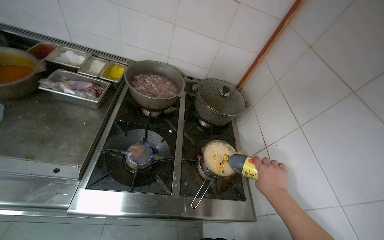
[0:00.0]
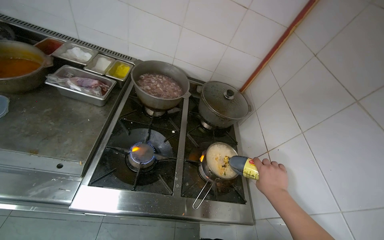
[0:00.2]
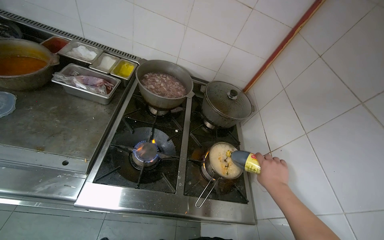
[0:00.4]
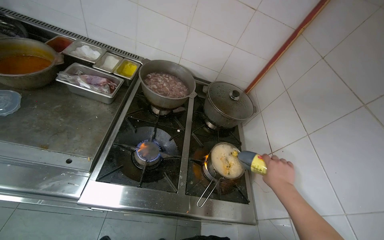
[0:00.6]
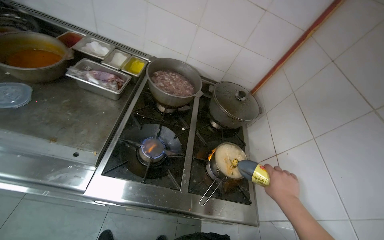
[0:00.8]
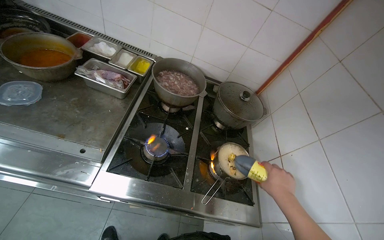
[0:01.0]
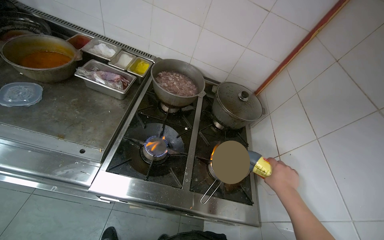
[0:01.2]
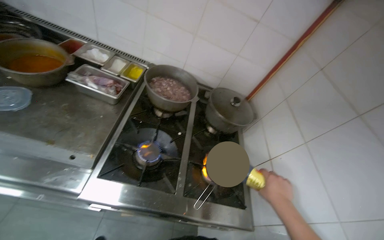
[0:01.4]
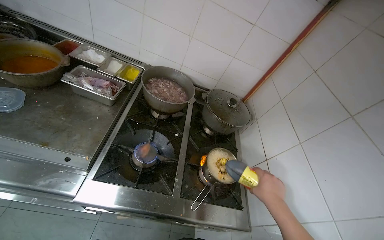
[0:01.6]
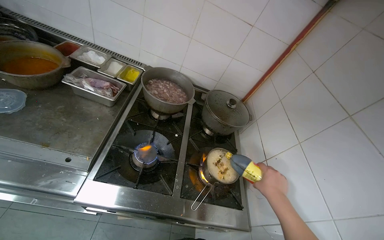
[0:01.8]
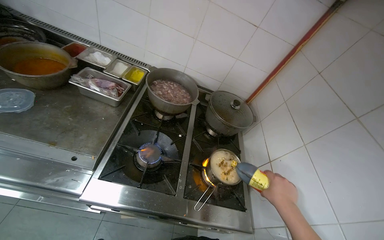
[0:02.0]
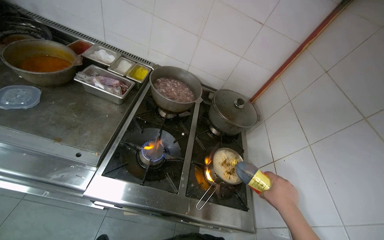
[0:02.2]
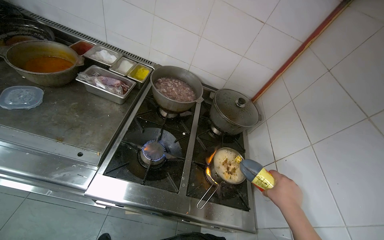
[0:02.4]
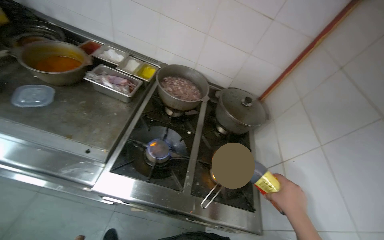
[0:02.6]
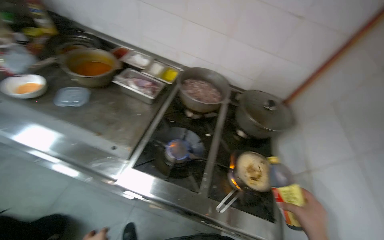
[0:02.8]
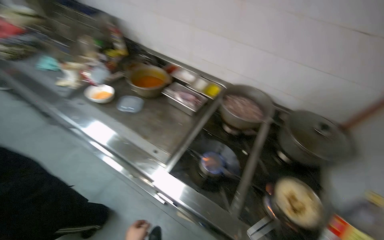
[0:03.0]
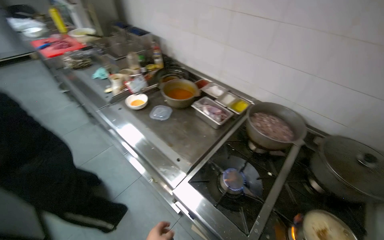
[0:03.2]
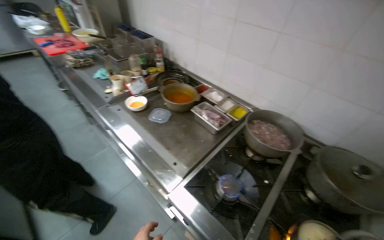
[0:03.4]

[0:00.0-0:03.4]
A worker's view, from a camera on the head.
Job: cooking food.
The whole recording: Seasoning and torching noodles. The worker adds spices and sauce to the noodles, then uses a torch to heat them.
0:01.6 to 0:03.4: The head rotates roughly 40 degrees to the left.

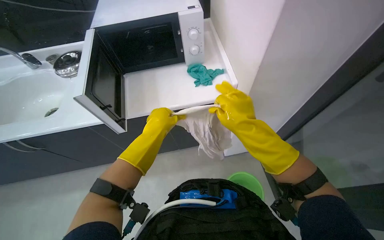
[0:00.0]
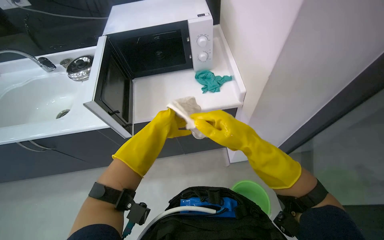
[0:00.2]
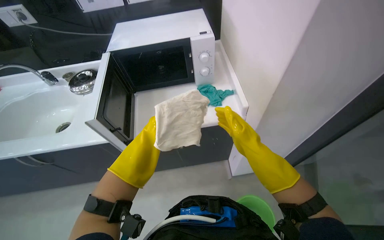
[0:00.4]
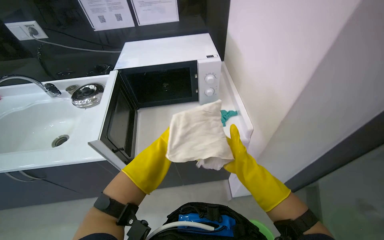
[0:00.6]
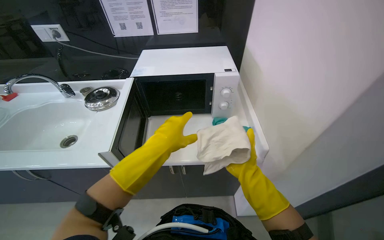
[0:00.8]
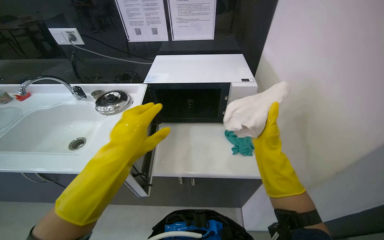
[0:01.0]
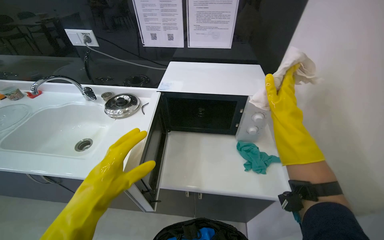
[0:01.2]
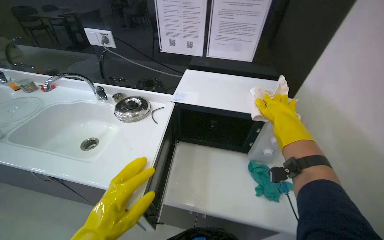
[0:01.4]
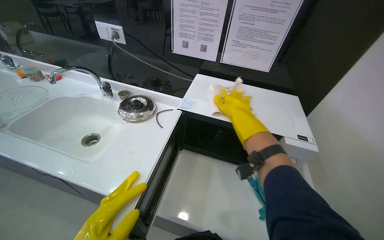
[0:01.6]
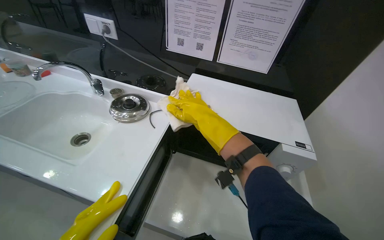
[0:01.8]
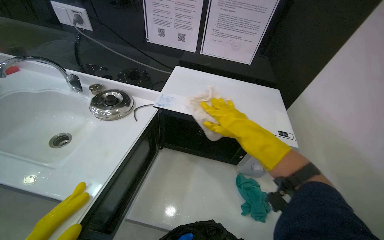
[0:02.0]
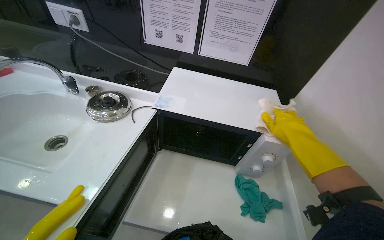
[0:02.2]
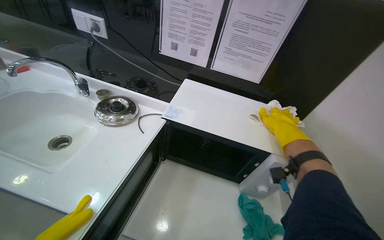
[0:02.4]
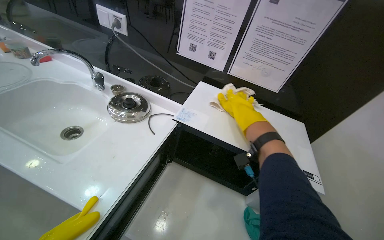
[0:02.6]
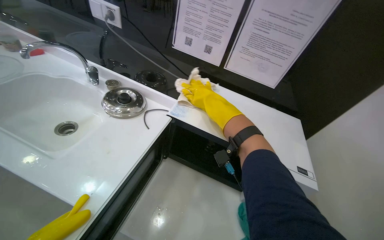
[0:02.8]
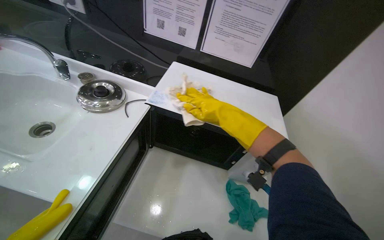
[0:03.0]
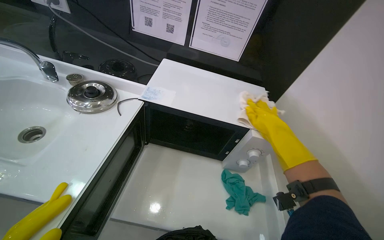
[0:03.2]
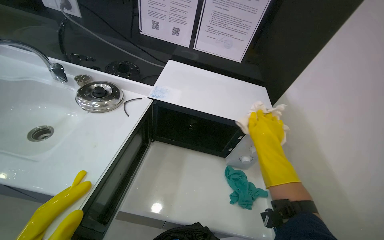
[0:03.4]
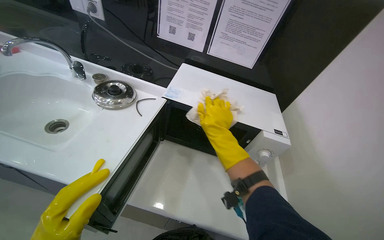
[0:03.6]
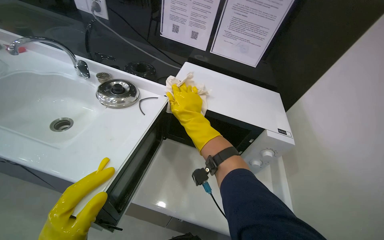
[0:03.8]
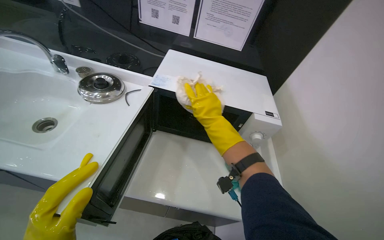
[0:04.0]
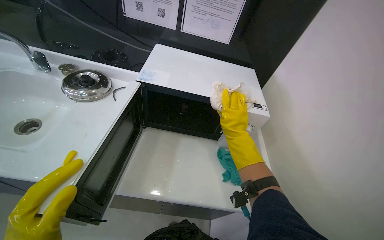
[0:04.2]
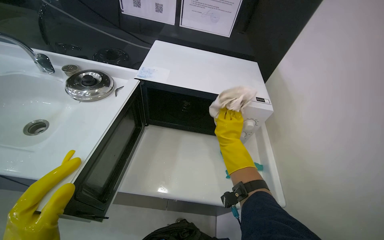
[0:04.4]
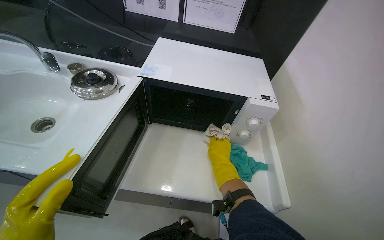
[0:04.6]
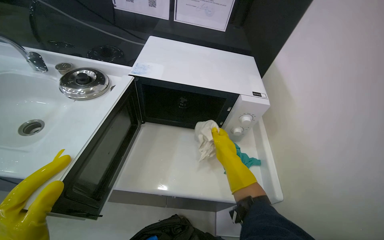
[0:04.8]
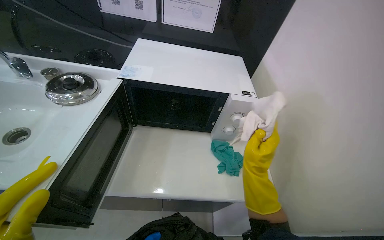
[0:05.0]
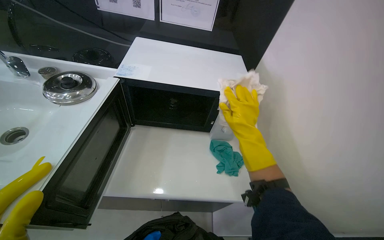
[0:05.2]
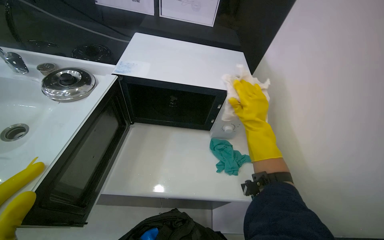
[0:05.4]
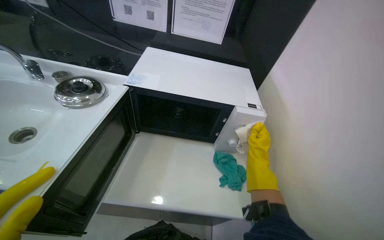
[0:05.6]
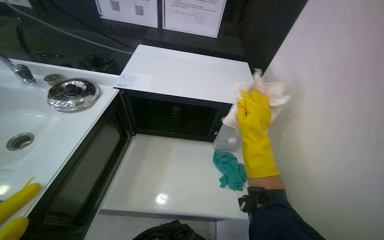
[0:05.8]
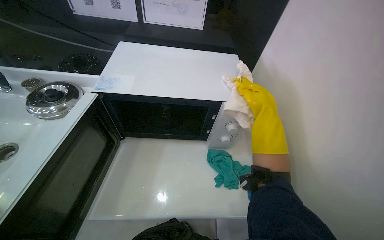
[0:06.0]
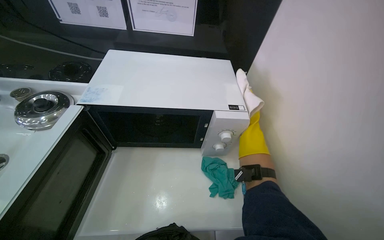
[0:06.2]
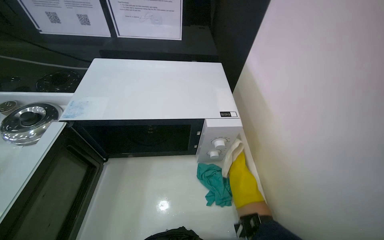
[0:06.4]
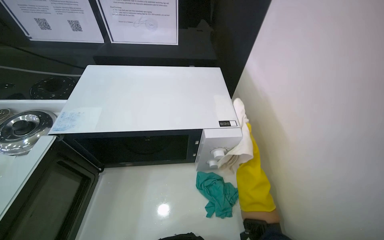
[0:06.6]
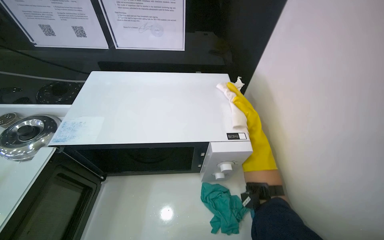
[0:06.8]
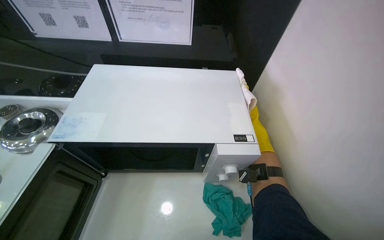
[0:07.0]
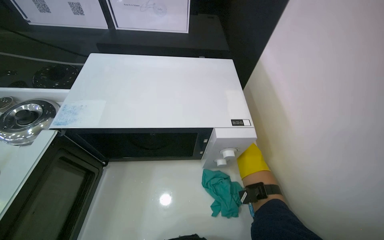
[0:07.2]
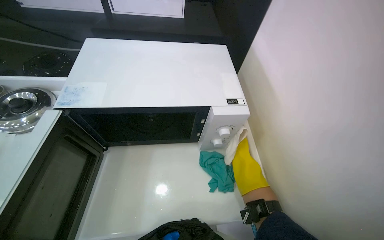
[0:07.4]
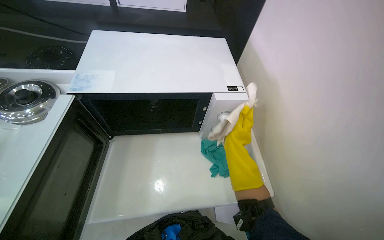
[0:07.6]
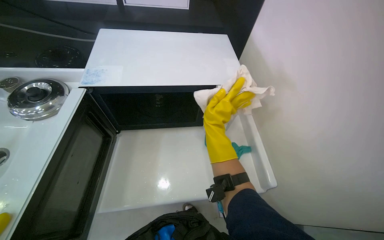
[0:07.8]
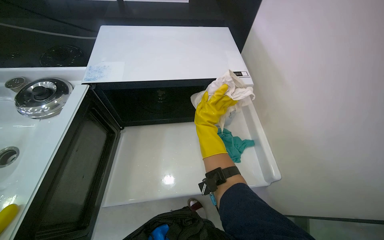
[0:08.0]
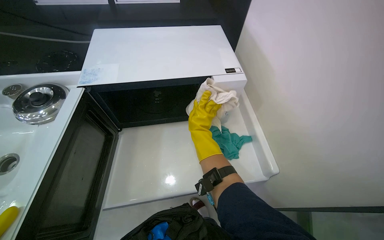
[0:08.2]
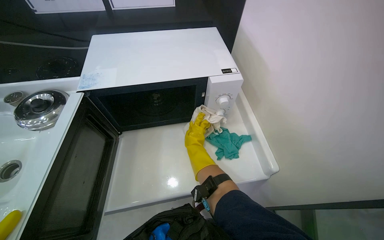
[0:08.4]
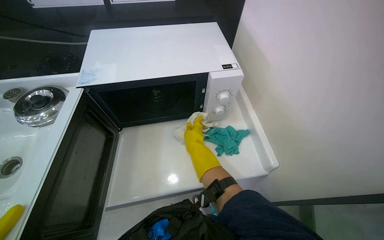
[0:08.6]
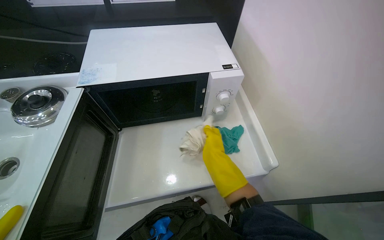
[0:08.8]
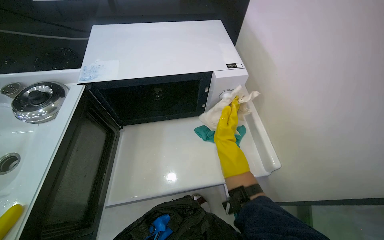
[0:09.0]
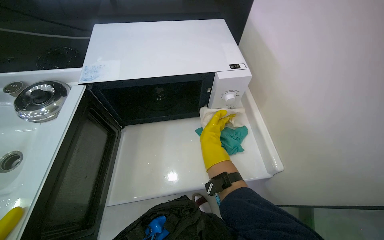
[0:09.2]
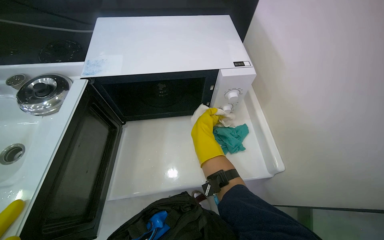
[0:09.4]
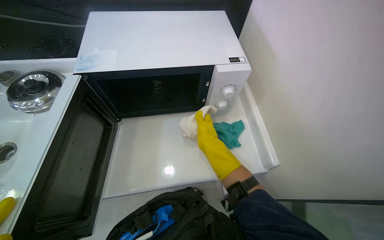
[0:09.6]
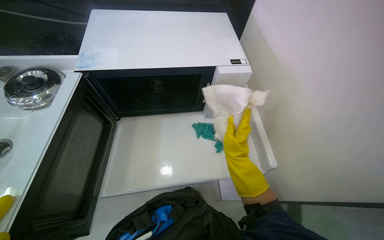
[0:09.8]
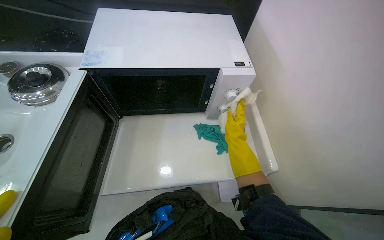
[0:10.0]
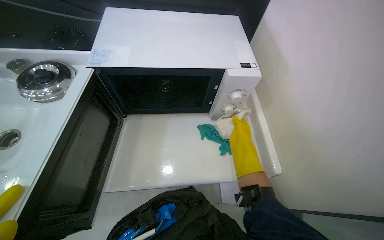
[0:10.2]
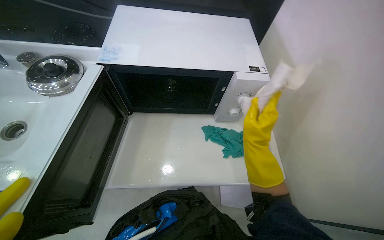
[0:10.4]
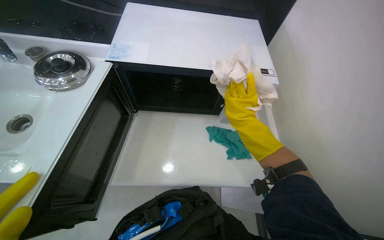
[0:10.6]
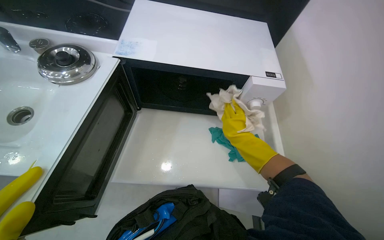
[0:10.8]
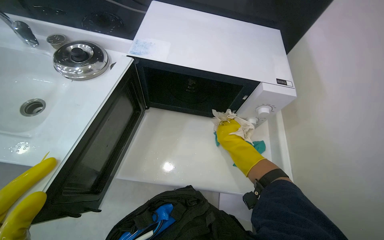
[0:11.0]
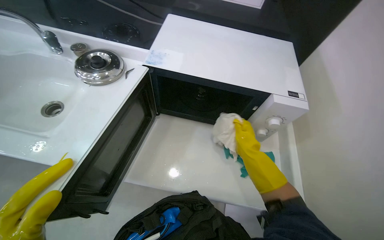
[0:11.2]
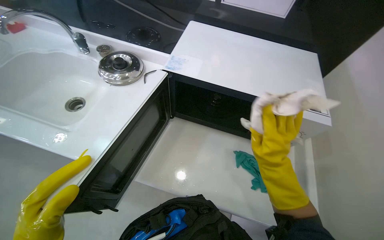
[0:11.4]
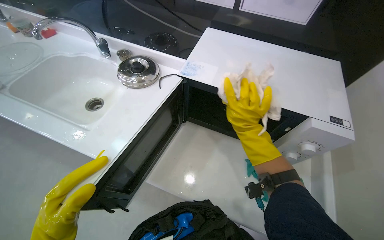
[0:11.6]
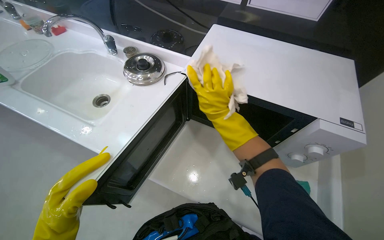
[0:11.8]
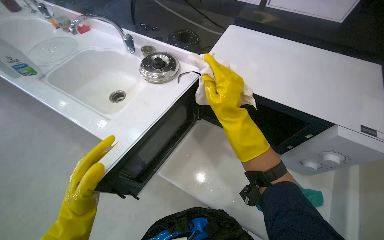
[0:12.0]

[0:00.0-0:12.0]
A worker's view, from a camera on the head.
Job: cleaning kitchen.
The whole recording: Cleaning microwave exterior. The worker cleans the exterior surfaces of the microwave with a white cloth.
0:00.0 to 0:01.6: The head rotates some 30 degrees to the left. The view tilts roughly 15 degrees upward.
0:01.6 to 0:03.0: The right hand swings left and right, some 25 cm each way, with 2 reversals.
0:03.0 to 0:04.4: The right hand swings left and right, approximately 25 cm each way, with 2 reversals.
0:04.4 to 0:06.0: The right hand moves to the right and up the picture, some 20 cm.
0:07.6 to 0:09.0: The right hand moves roughly 15 cm to the left and comes back.
0:09.0 to 0:10.4: The right hand swings nearer and farther, about 20 cm each way, with 3 reversals.
0:10.4 to 0:12.0: The head rotates some 30 degrees to the left. The right hand shifts about 30 cm to the left and up the picture, and moves some 20 cm farther from the camera and comes back.

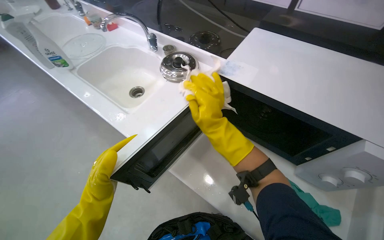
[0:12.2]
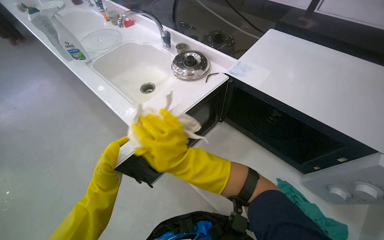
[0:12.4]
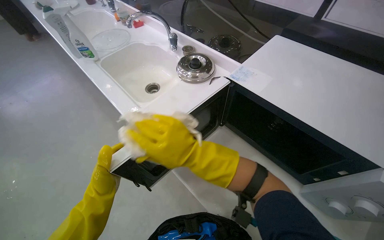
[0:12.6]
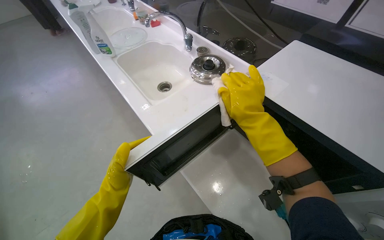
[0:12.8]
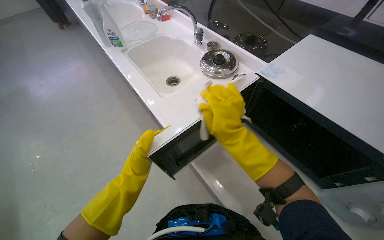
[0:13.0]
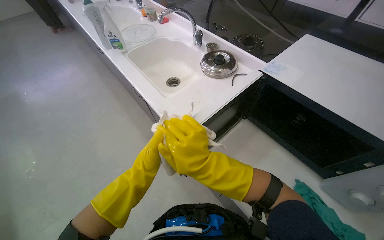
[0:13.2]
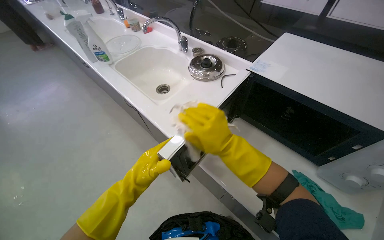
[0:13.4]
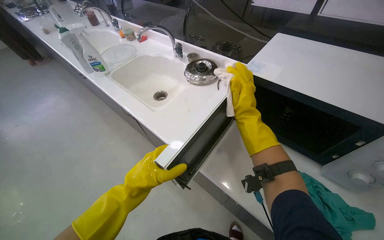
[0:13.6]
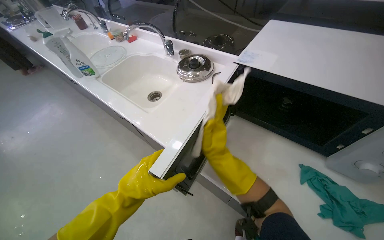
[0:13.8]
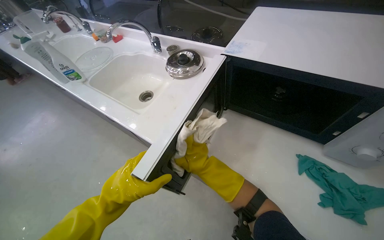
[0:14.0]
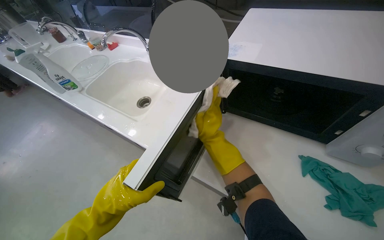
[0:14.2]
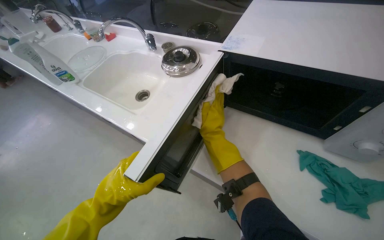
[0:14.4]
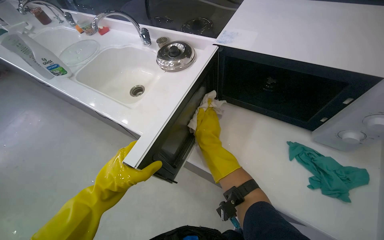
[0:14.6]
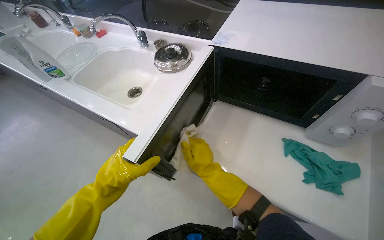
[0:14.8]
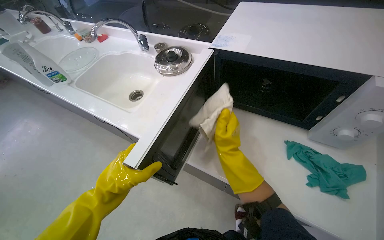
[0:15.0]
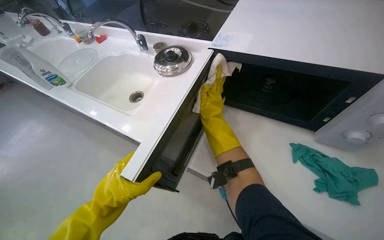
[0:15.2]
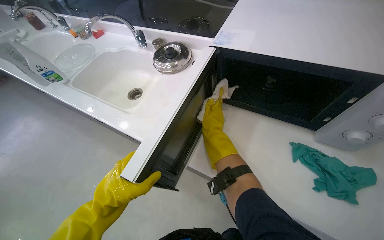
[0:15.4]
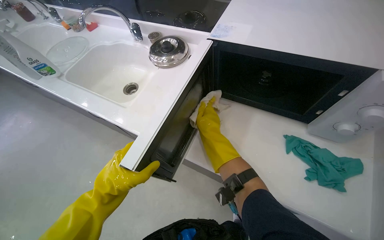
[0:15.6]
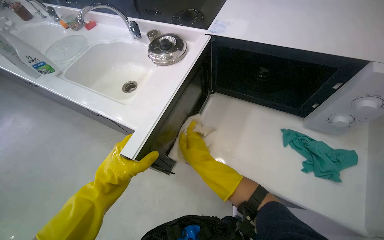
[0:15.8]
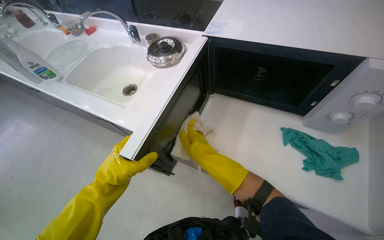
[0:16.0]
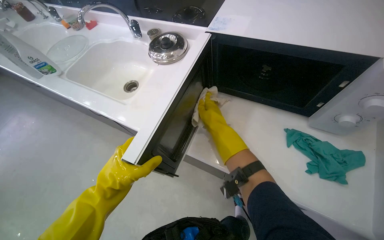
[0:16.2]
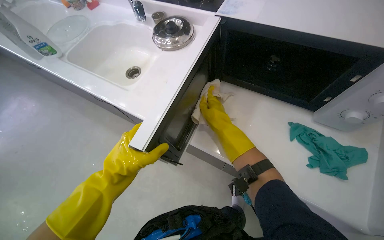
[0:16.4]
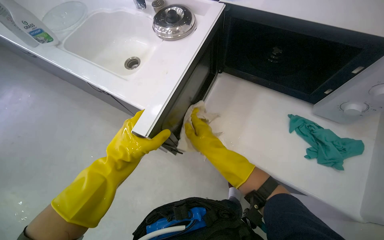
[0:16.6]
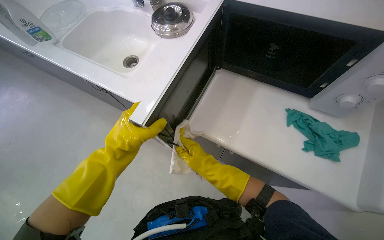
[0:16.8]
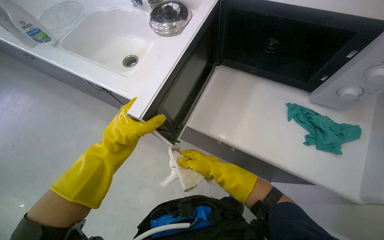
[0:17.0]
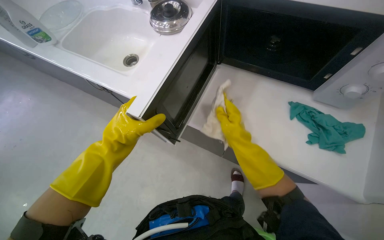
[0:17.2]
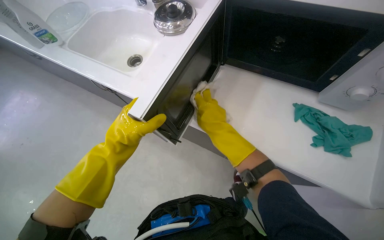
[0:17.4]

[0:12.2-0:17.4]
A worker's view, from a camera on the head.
Job: cleaning kitchen.
The whole recording: Cleaning microwave exterior. The worker cleans the exterior surfaces of the microwave with a white cloth.
0:12.2 to 0:14.0: The right hand goes roughly 30 cm farther from the camera and down the picture.
0:14.0 to 0:15.6: The right hand moves up and down the picture over approximately 20 cm, changing direction 2 times.
0:15.6 to 0:17.4: The right hand goes up and down the picture, about 15 cm each way, reversing 3 times.
